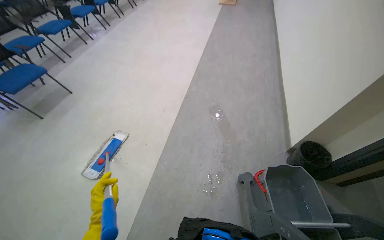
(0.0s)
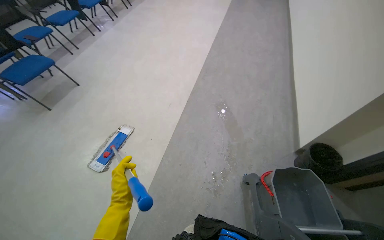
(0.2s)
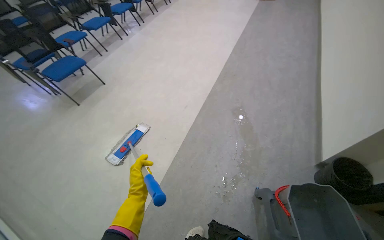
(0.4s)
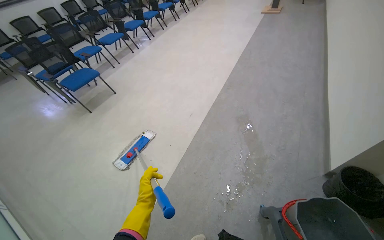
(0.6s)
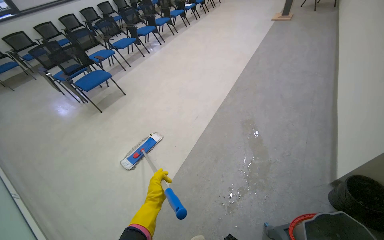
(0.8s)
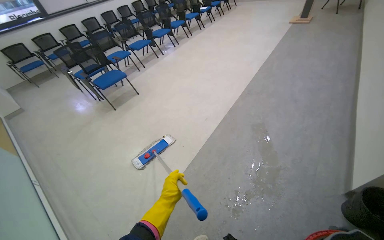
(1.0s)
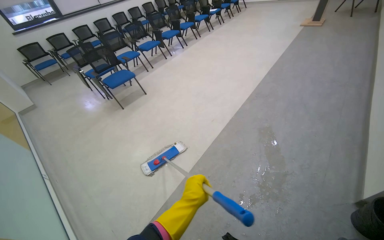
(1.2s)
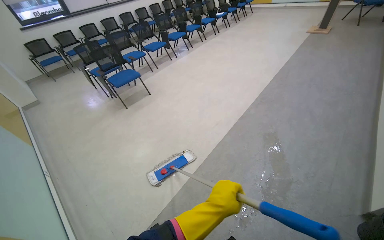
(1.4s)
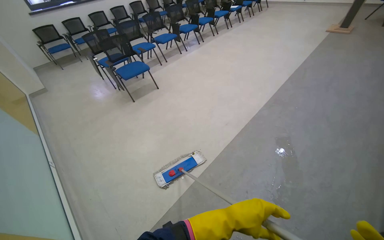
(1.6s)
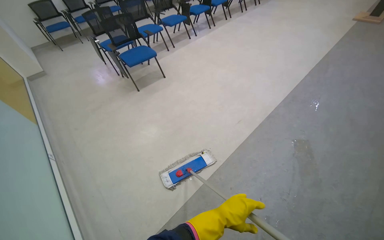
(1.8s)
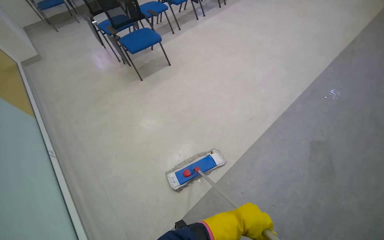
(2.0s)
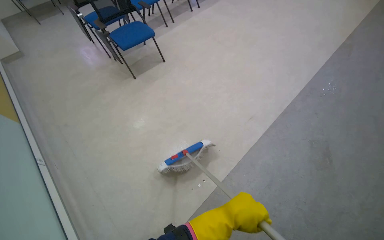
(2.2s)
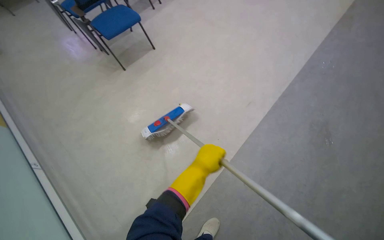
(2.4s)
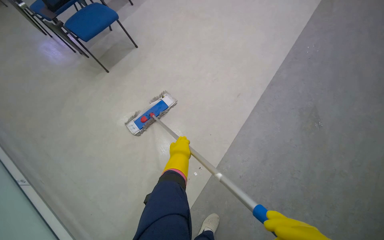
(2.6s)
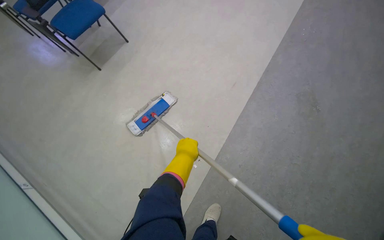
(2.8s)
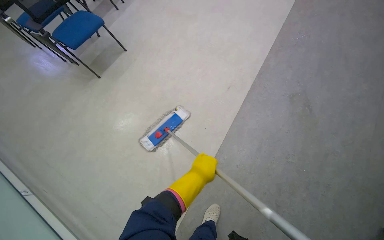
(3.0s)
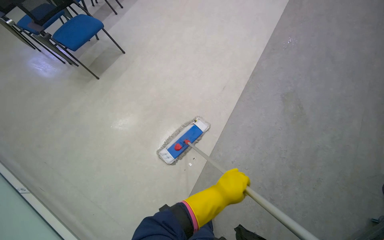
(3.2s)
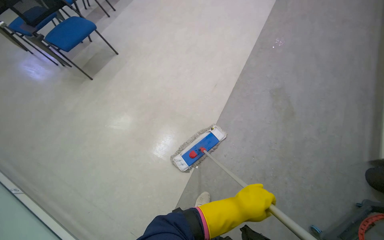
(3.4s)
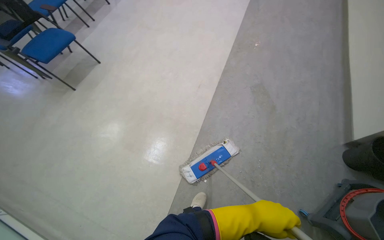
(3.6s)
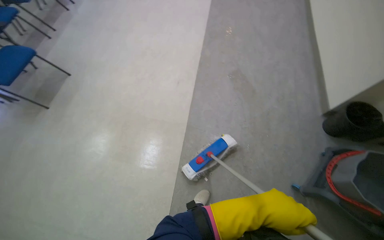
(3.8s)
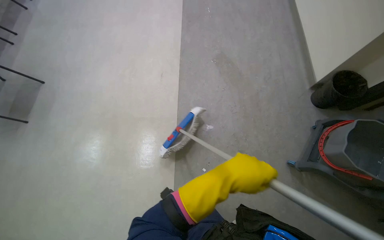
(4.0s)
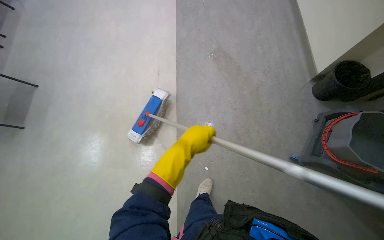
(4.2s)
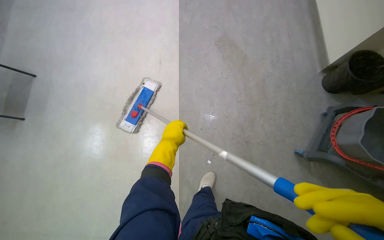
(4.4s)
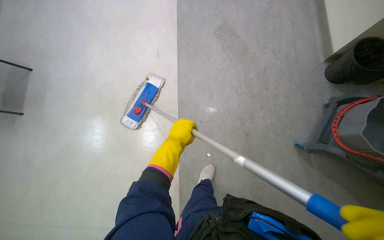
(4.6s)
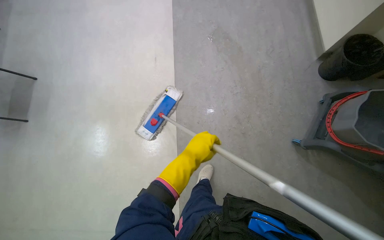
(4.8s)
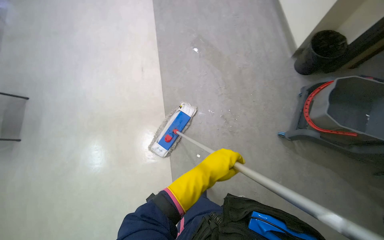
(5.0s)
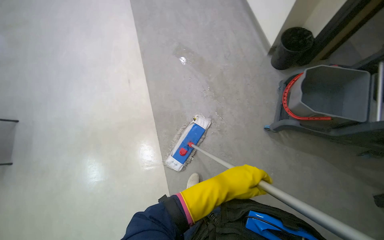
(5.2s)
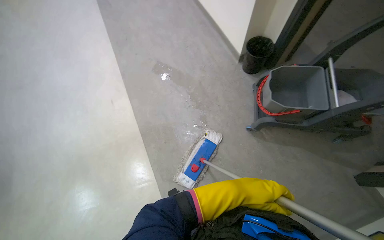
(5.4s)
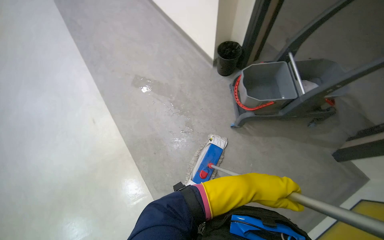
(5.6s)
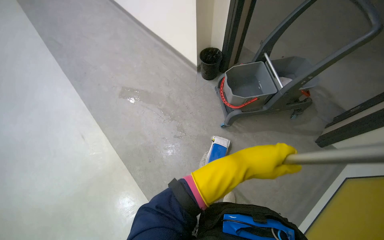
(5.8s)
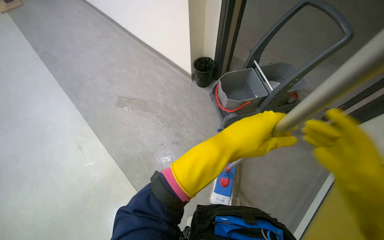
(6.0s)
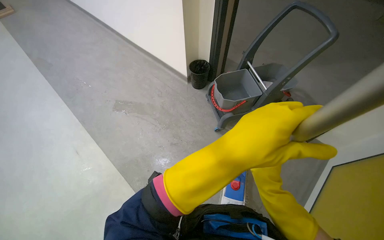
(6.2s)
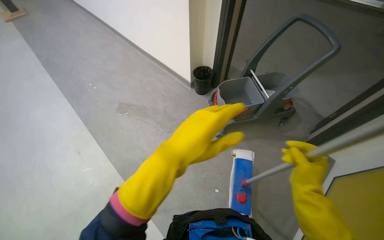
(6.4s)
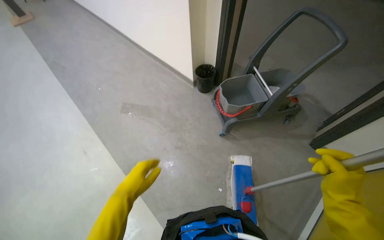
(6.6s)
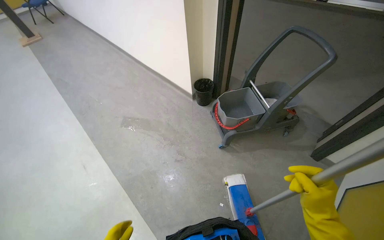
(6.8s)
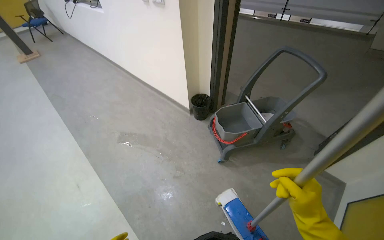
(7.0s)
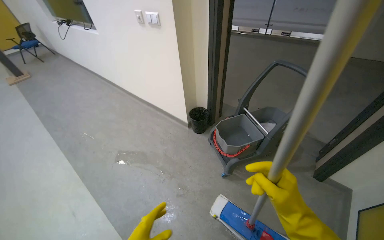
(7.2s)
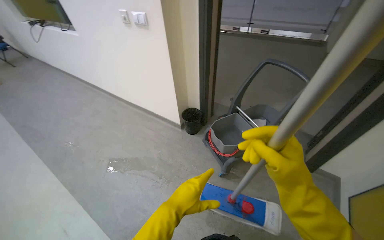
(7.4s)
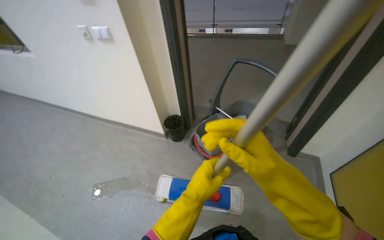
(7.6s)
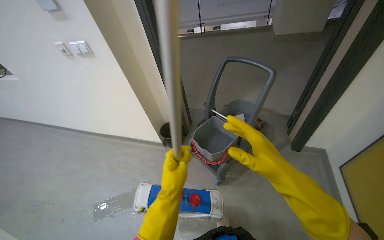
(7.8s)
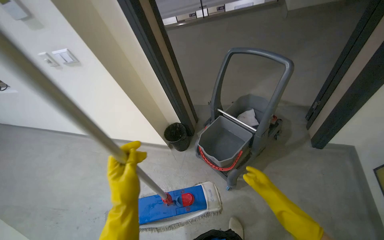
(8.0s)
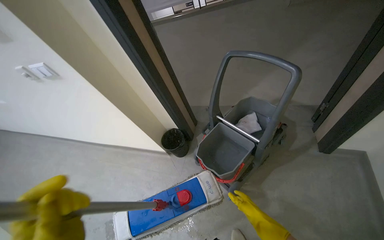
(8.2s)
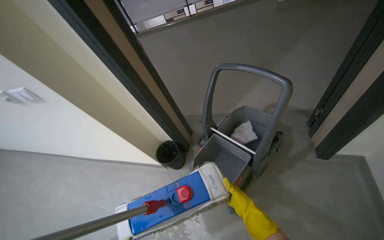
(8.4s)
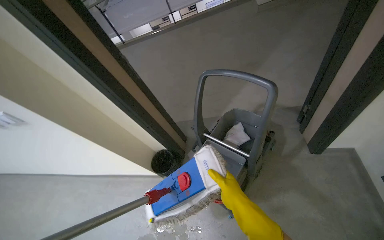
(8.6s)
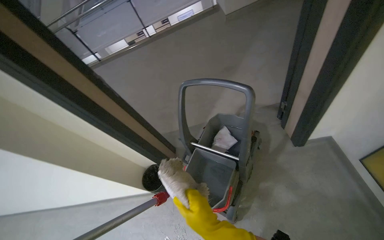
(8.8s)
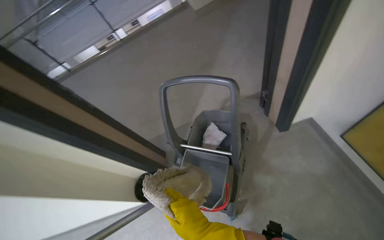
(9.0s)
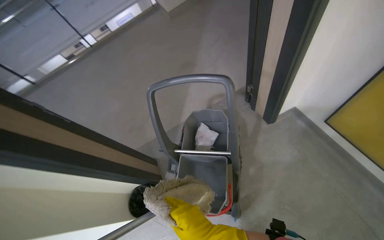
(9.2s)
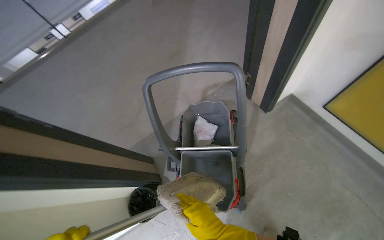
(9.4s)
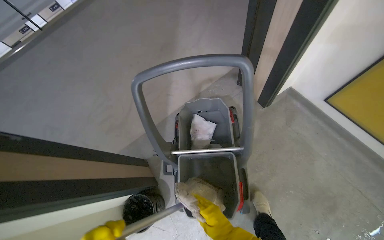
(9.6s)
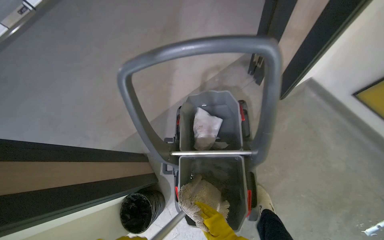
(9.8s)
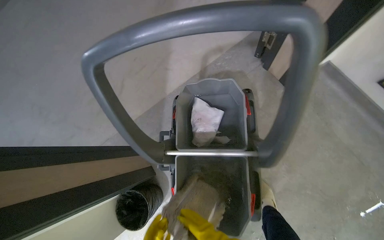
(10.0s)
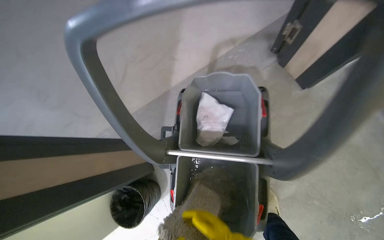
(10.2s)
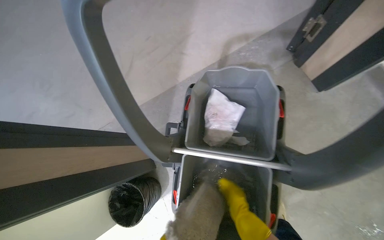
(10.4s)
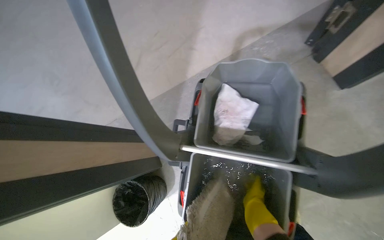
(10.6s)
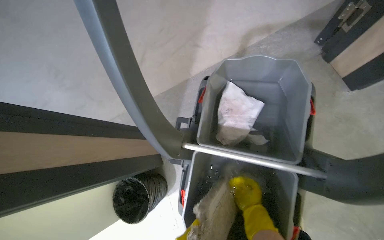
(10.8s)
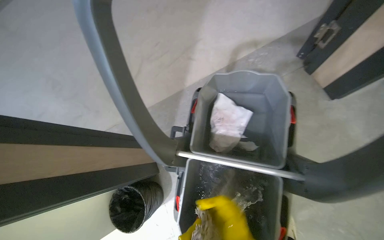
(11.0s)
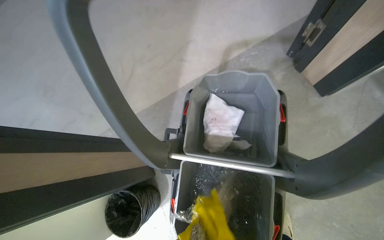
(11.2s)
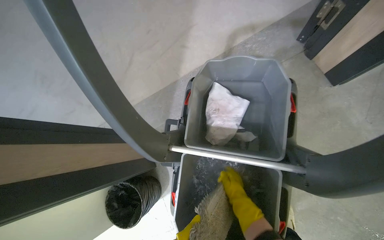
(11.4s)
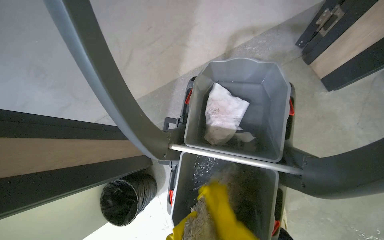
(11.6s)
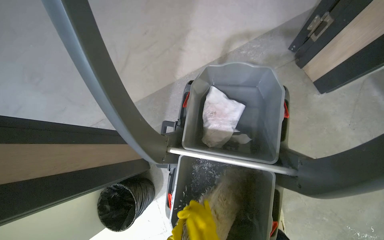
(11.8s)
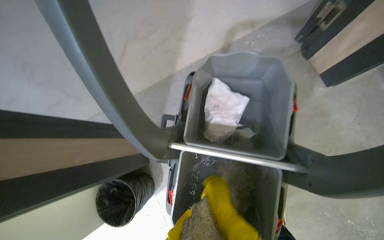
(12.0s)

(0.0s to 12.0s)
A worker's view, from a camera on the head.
Job: mopping floor.
The whole recording: Mopping floor around chairs. The worker mops the floor around the chairs and picks up small pieces of trash.
0.0s - 1.6s: The head rotates approximately 30 degrees to the left. The left hand goes some 20 cm to the right.
1.6s - 3.0s: The head travels approximately 50 cm. The view tilts roughly 20 degrees downward.
3.0s - 4.4s: The wearer looks roughly 30 degrees further to the right.
4.4s - 6.0s: The head turns to the right by some 45 degrees. The wearer looks approximately 20 degrees further upward.
6.0s - 7.6s: The head rotates about 25 degrees to the right. The view tilts some 15 degrees upward.
7.6s - 9.0s: The camera travels some 60 cm. Everything in view rotates some 40 degrees counterclockwise.
9.0s - 10.4s: The camera is carried about 60 cm. The wearer looks some 20 degrees further downward.

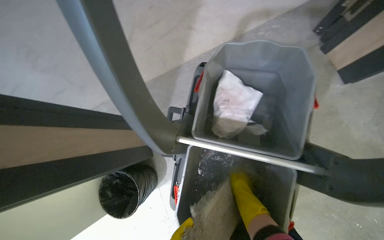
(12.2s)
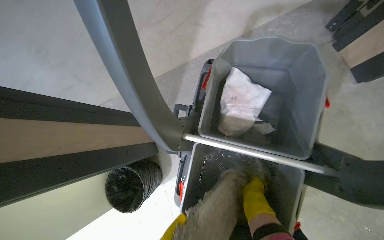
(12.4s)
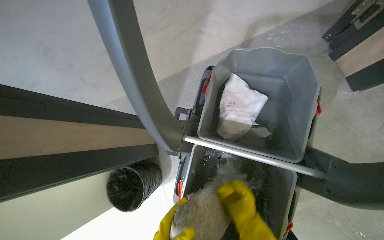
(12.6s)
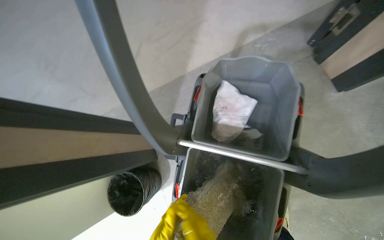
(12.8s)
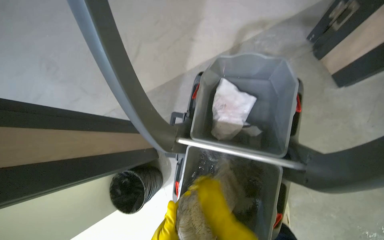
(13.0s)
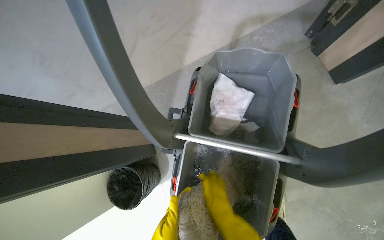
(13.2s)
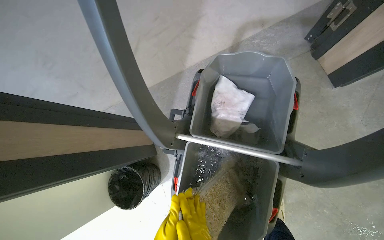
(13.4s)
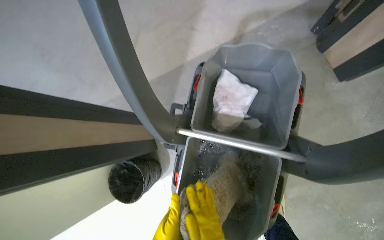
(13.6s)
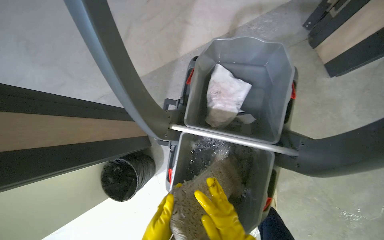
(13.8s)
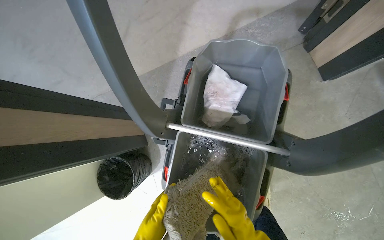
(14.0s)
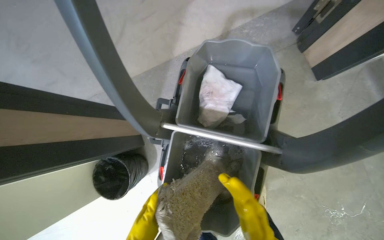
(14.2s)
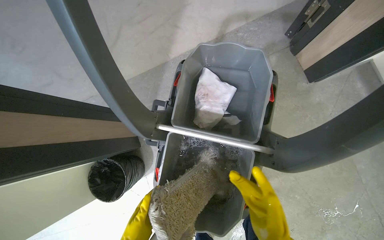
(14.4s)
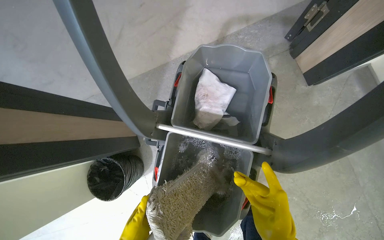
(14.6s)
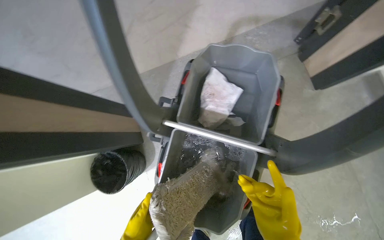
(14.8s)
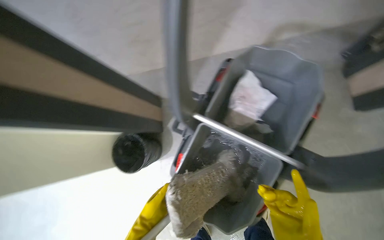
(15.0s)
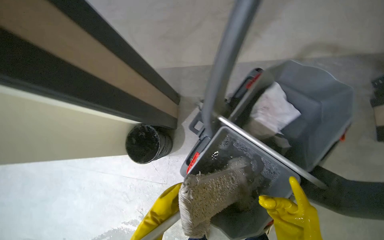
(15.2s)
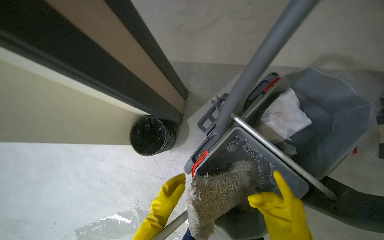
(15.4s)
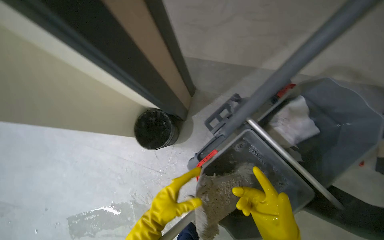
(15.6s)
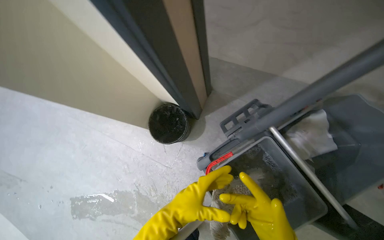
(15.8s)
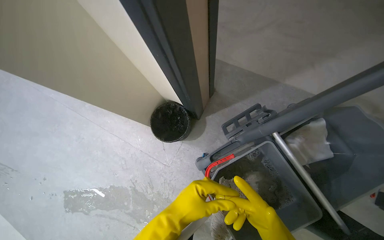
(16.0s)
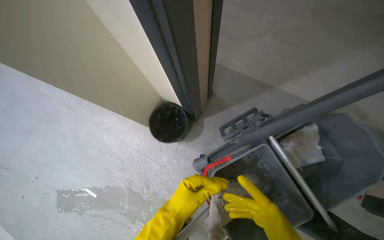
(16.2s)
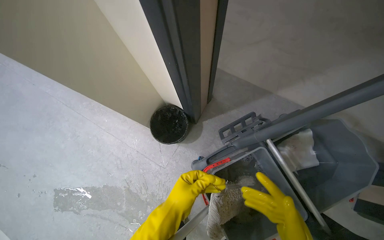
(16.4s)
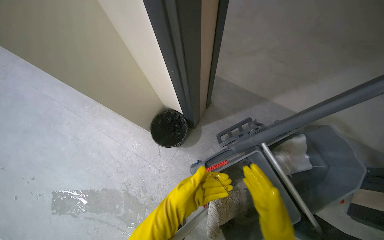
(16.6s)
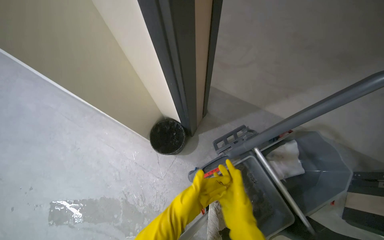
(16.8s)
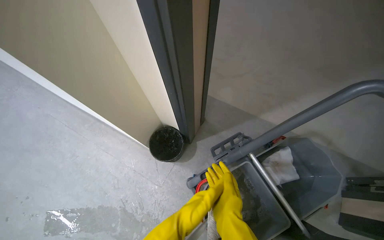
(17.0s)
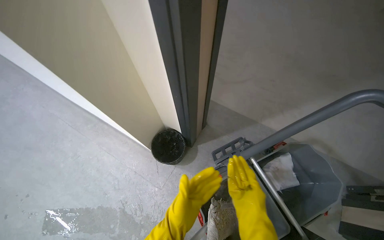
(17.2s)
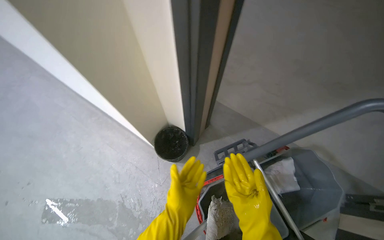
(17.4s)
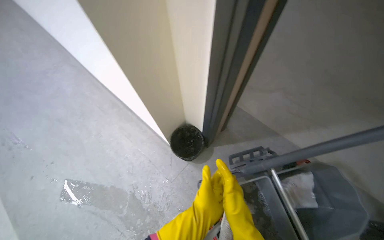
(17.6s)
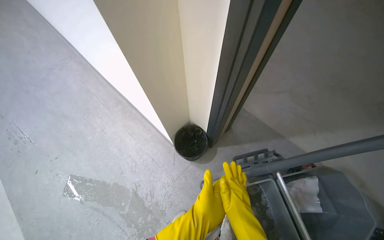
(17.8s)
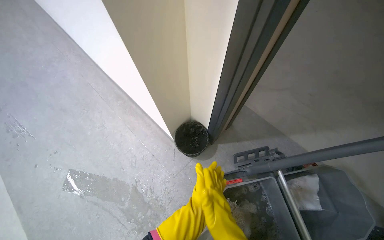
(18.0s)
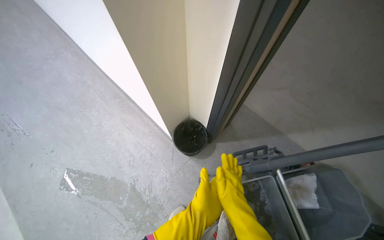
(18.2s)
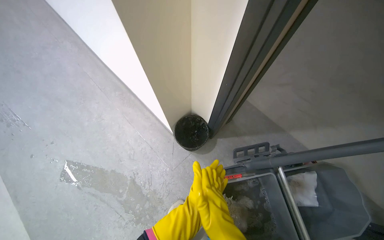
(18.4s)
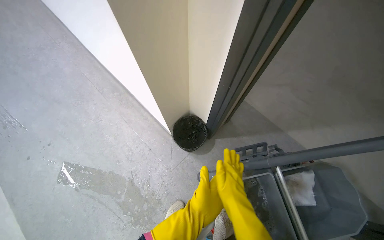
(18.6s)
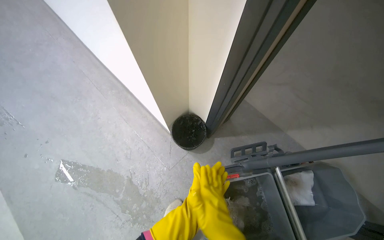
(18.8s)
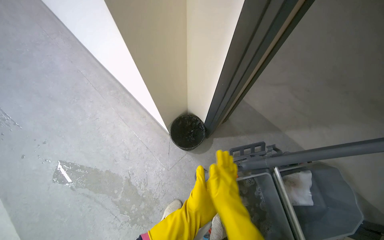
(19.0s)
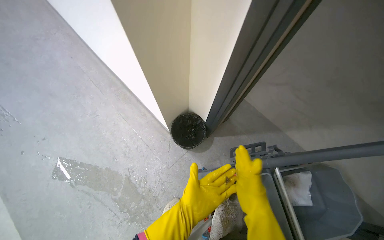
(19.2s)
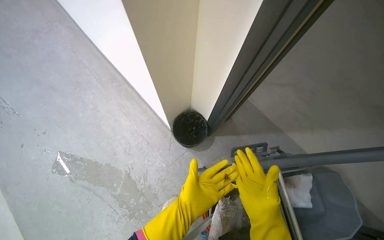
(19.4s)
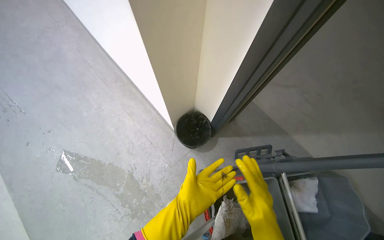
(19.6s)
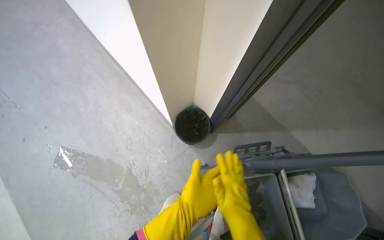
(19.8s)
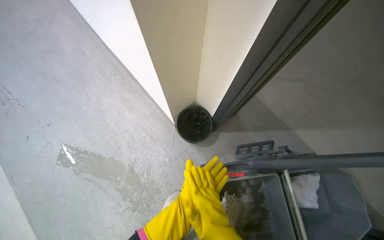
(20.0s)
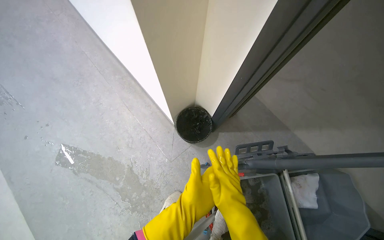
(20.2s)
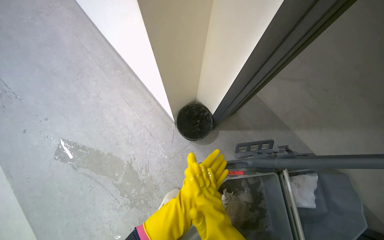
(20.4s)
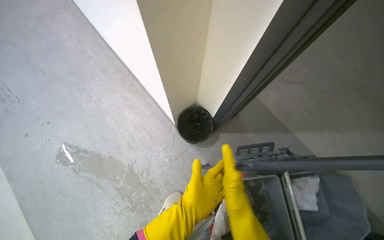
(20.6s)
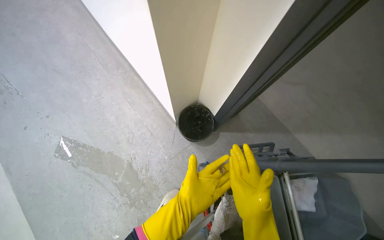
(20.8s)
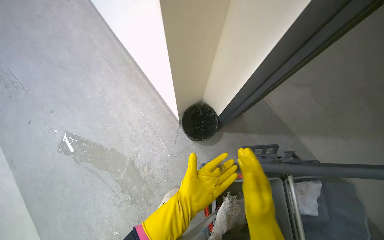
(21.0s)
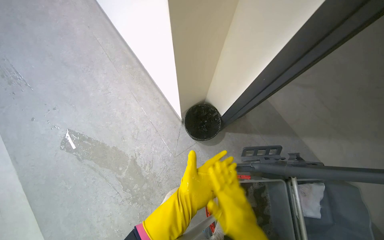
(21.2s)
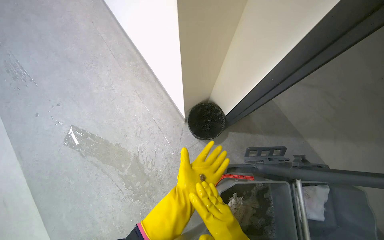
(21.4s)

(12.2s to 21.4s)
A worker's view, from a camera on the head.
Job: mopping floor.
The whole recording: Mopping floor around chairs. The worker mops the floor around the chairs and picks up small pieces of trash.
15.2s - 16.8s: Everything in view rotates some 25 degrees clockwise.
16.8s - 18.4s: The left hand heads nearer to the camera, covering roughly 15 cm.
